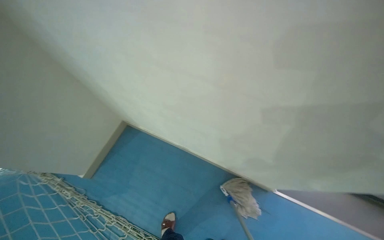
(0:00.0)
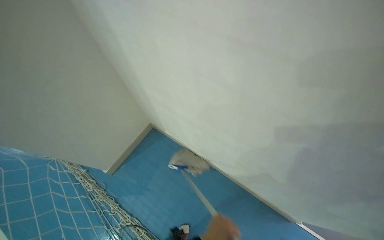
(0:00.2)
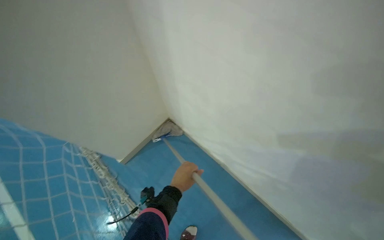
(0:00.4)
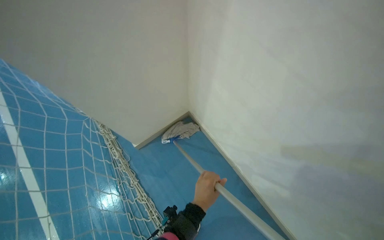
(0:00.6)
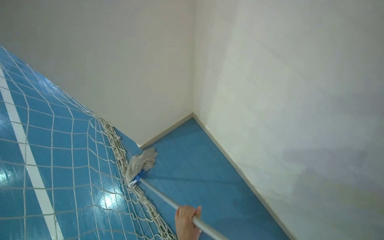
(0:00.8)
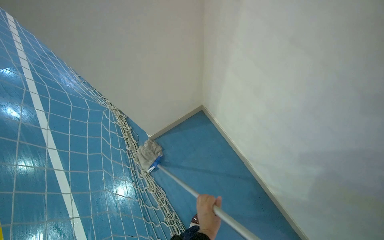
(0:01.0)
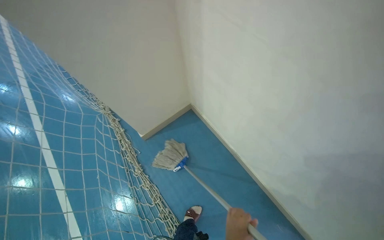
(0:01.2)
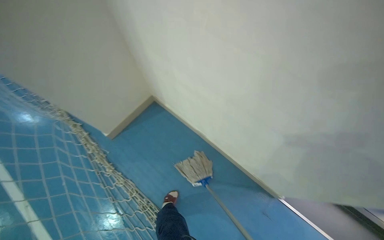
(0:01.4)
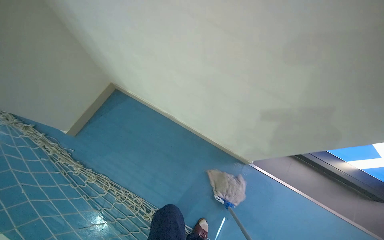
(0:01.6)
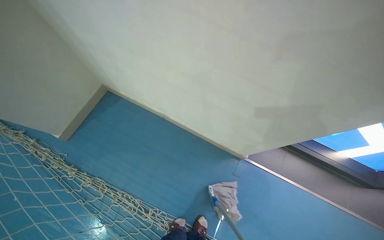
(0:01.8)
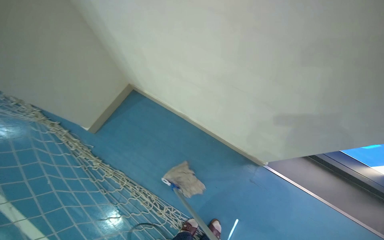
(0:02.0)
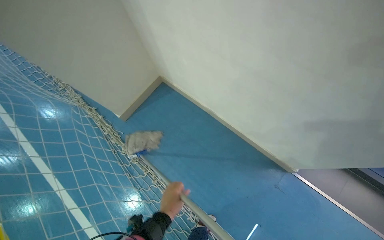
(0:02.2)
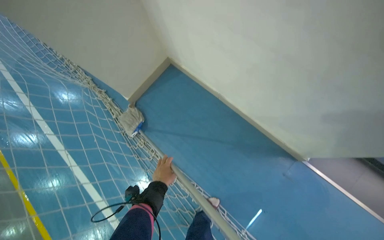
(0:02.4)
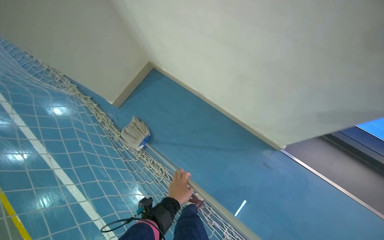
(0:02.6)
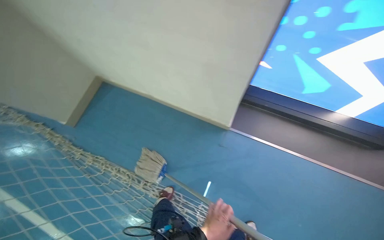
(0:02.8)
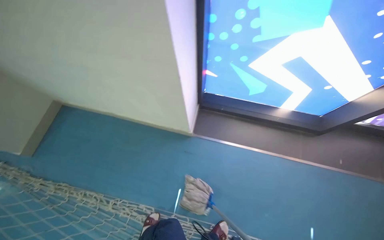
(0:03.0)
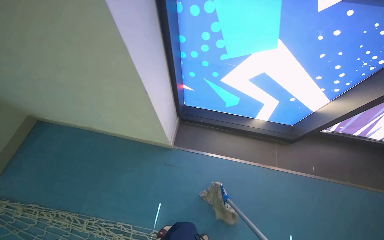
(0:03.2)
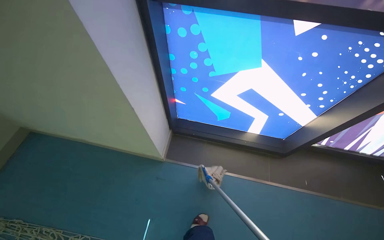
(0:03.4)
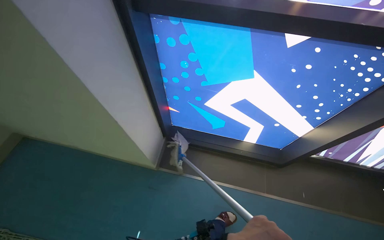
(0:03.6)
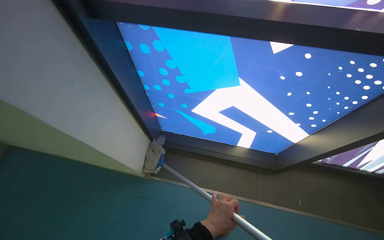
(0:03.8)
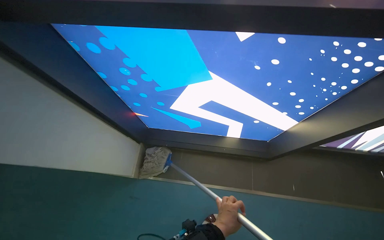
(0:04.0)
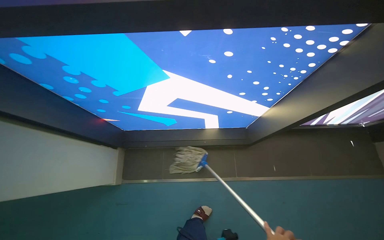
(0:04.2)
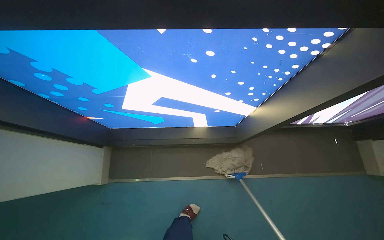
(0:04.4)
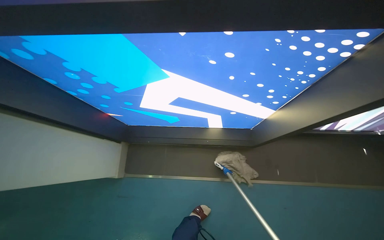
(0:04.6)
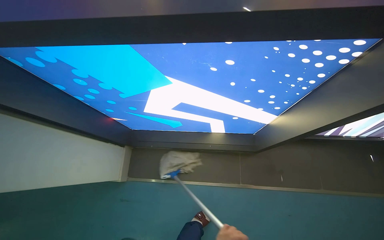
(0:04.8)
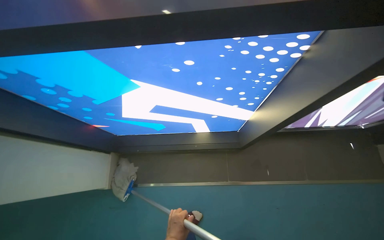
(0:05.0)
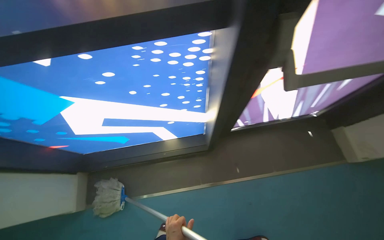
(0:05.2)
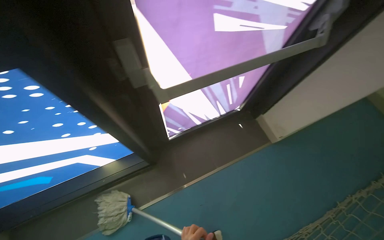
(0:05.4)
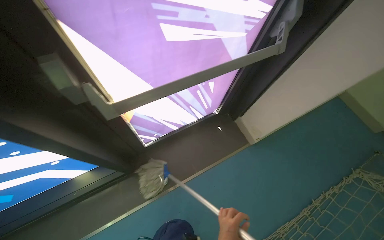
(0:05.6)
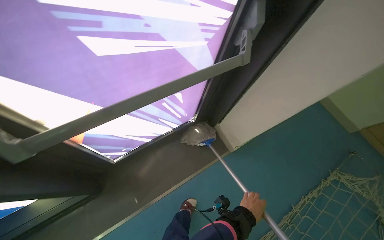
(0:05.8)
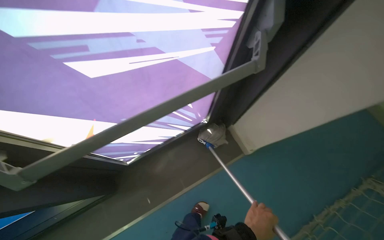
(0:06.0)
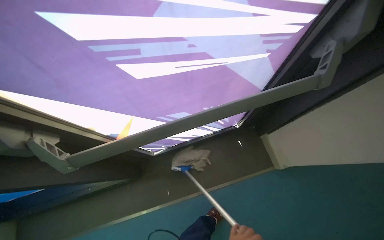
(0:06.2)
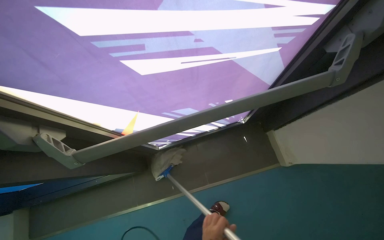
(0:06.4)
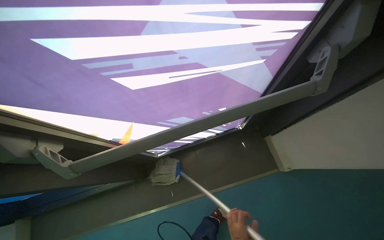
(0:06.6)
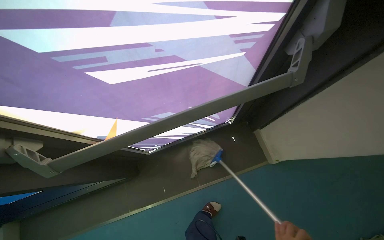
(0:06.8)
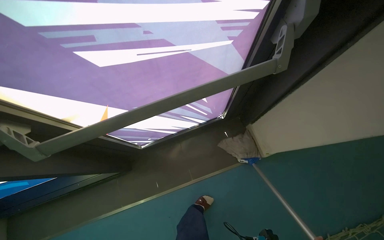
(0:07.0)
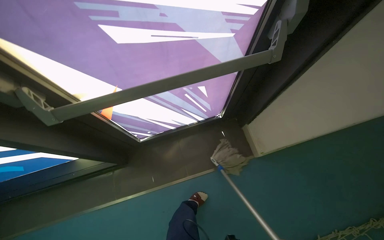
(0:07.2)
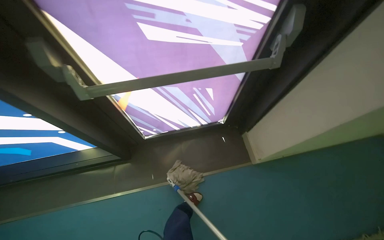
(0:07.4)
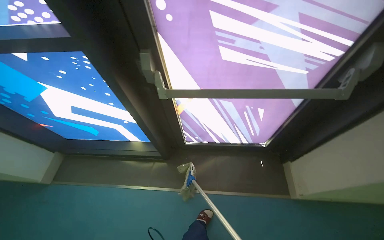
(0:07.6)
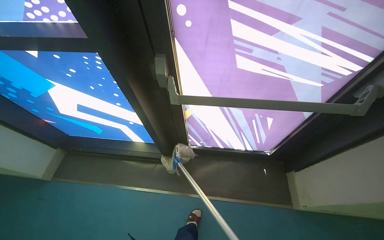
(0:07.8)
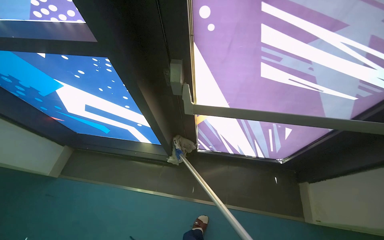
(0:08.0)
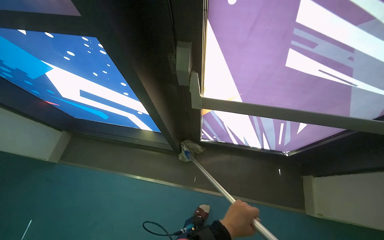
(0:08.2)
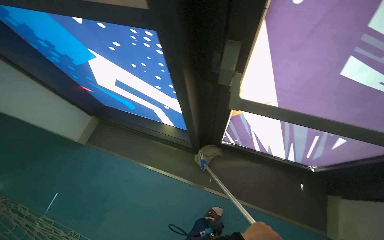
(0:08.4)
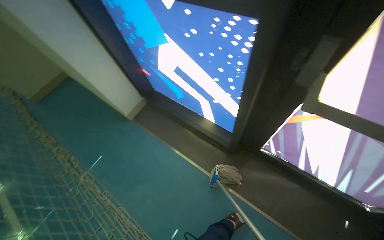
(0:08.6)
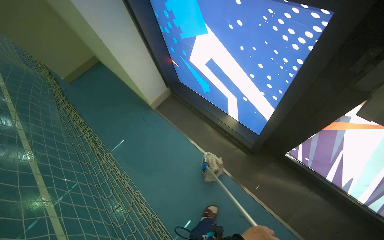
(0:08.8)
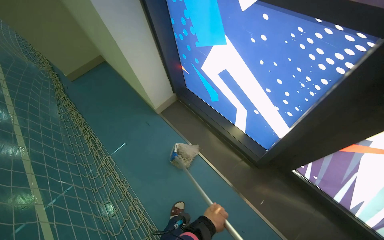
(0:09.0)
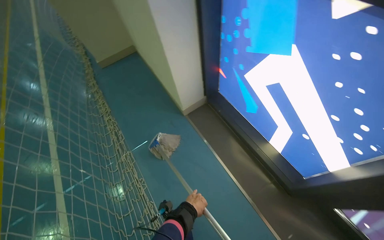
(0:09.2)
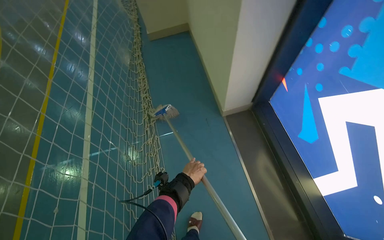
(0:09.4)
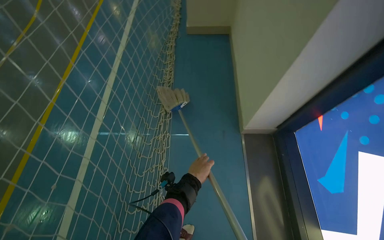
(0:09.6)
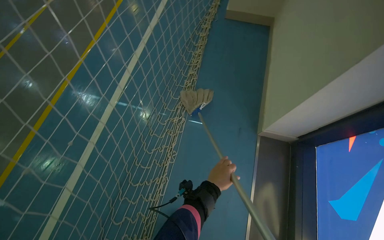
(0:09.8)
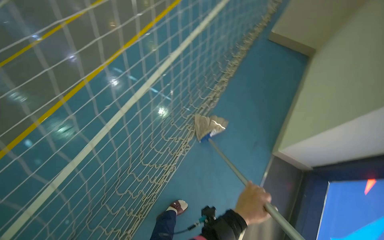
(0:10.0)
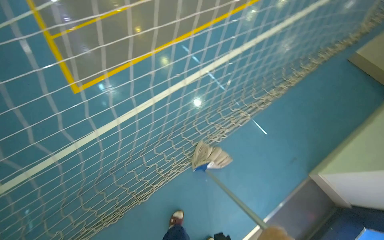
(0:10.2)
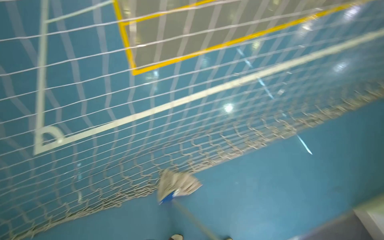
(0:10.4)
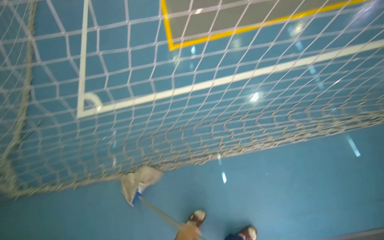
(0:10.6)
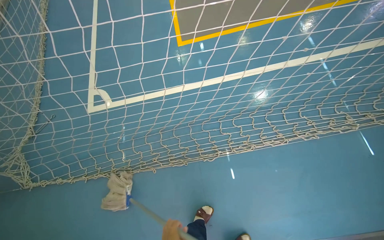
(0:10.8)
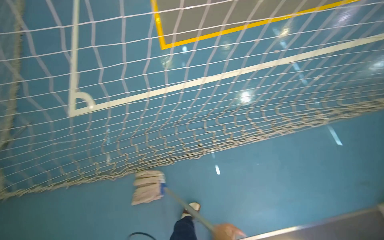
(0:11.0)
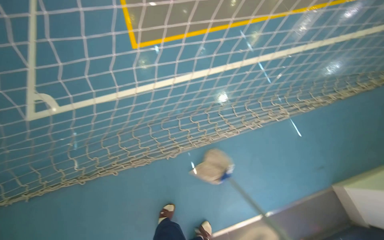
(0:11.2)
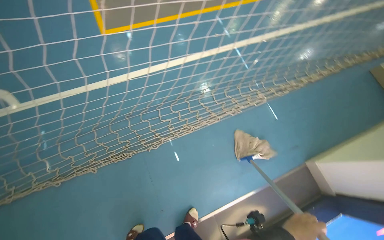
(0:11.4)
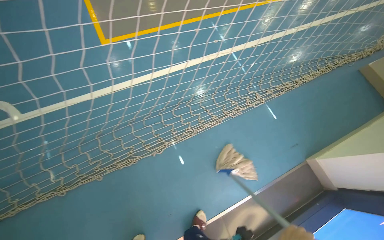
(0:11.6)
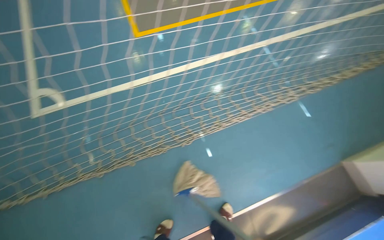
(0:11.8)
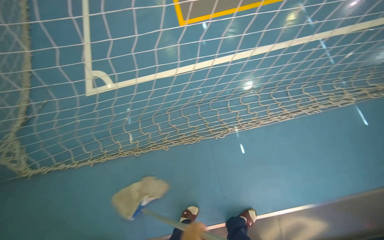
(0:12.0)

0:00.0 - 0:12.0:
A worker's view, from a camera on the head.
Job: mopping floor.
The whole recording: Mopping floor and walls. The worker mops the blue floor and walls of the sports court.
0:01.6 - 0:03.0: The wearer moves some 60 cm.
0:03.0 - 0:04.4: The camera travels about 70 cm.
0:04.4 - 0:06.0: The camera is carried roughly 90 cm. The head rotates some 25 degrees to the right.
0:06.0 - 0:07.6: The head rotates roughly 35 degrees to the left.
0:07.6 - 0:09.0: The camera is carried approximately 40 cm. The head rotates roughly 45 degrees to the left.
0:09.0 - 0:10.4: The wearer moves approximately 50 cm. The head rotates roughly 80 degrees to the left.

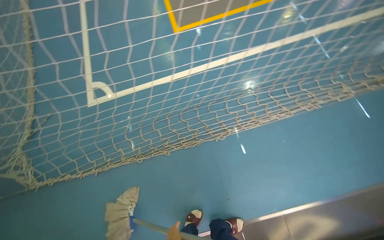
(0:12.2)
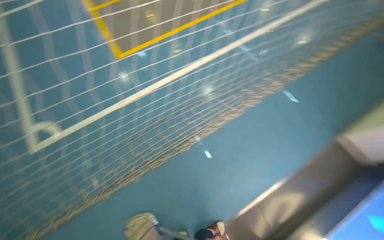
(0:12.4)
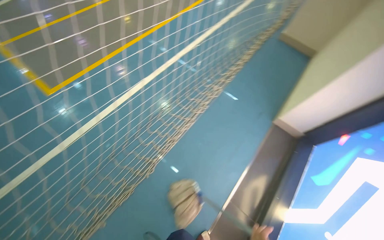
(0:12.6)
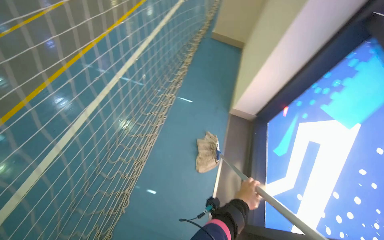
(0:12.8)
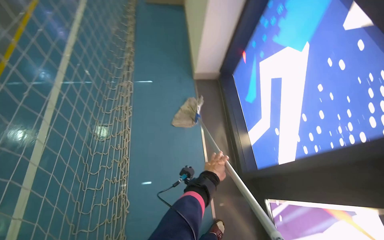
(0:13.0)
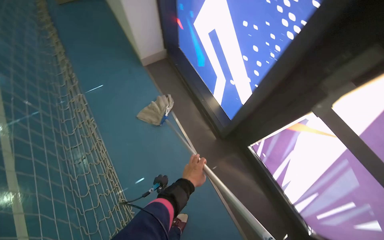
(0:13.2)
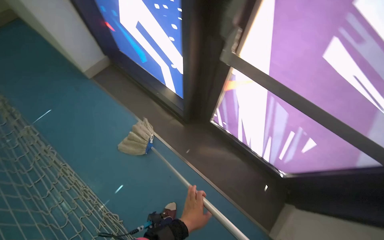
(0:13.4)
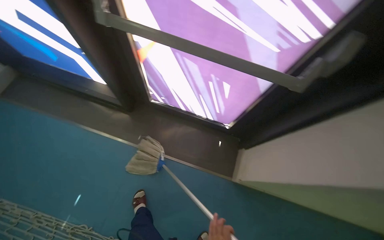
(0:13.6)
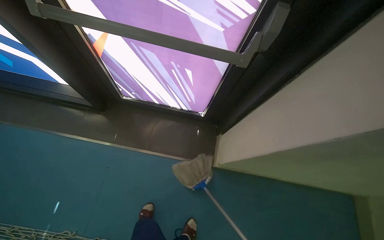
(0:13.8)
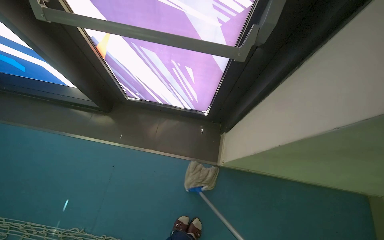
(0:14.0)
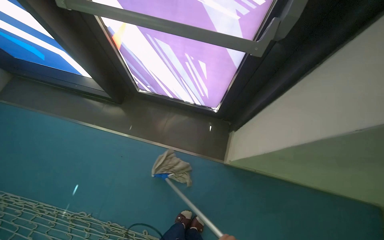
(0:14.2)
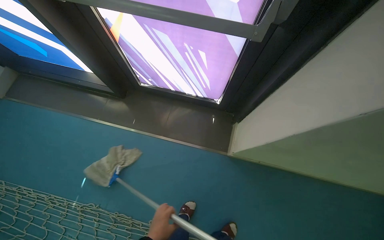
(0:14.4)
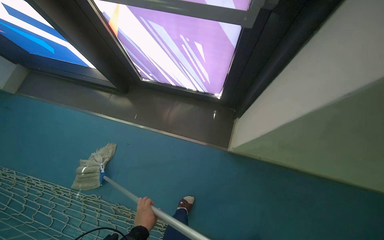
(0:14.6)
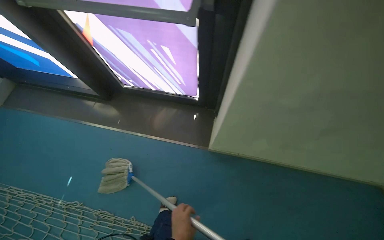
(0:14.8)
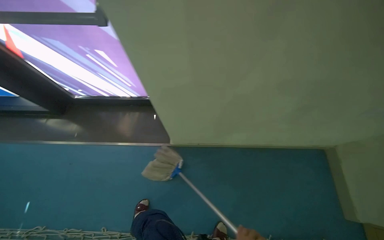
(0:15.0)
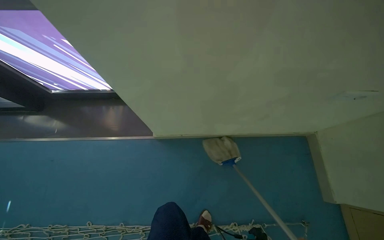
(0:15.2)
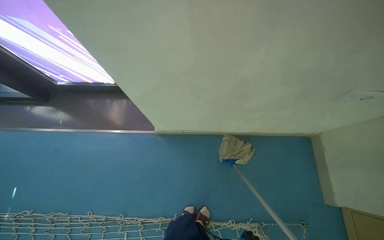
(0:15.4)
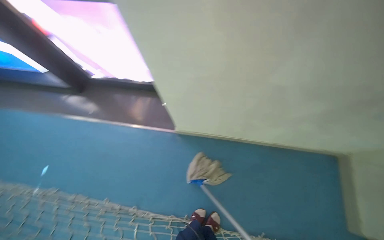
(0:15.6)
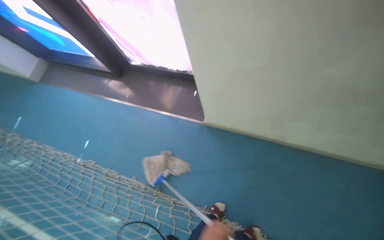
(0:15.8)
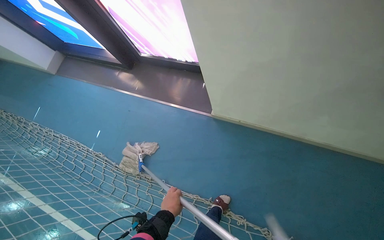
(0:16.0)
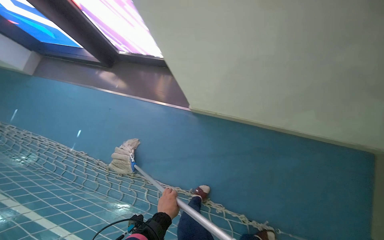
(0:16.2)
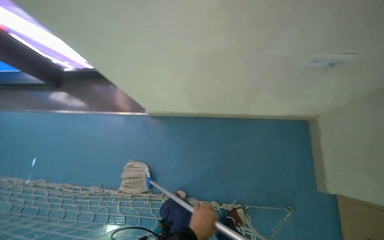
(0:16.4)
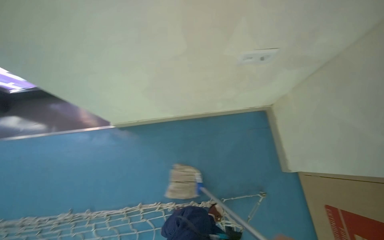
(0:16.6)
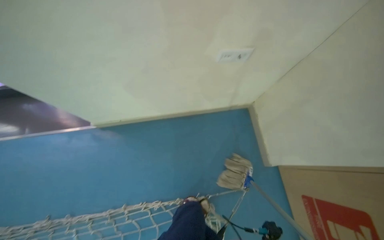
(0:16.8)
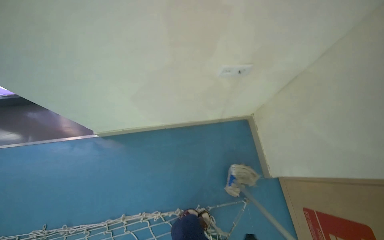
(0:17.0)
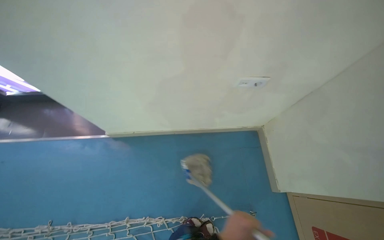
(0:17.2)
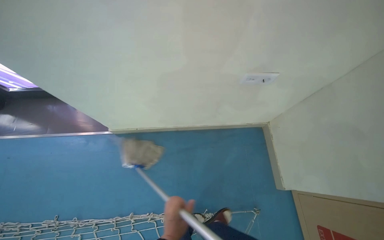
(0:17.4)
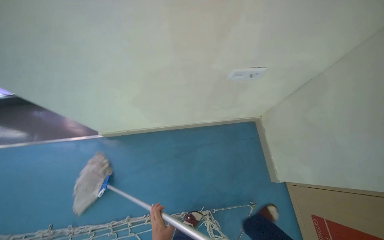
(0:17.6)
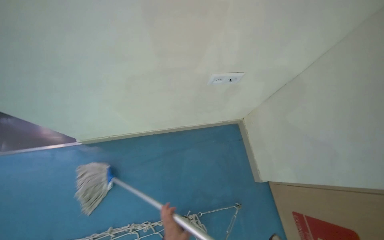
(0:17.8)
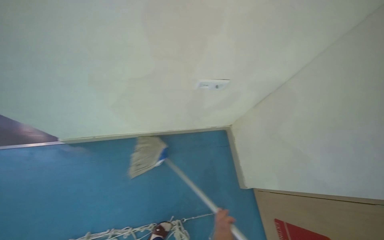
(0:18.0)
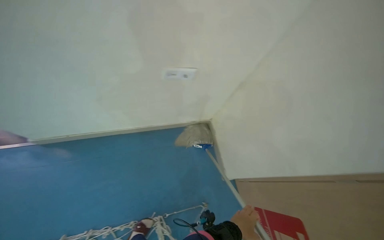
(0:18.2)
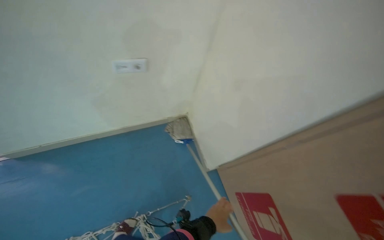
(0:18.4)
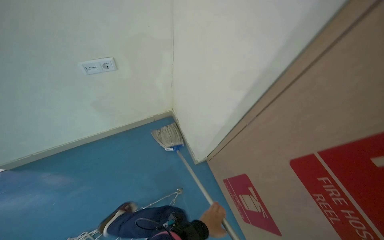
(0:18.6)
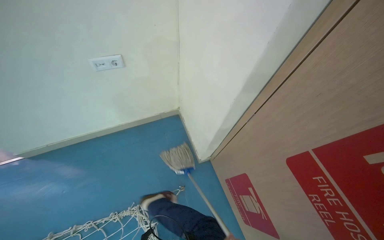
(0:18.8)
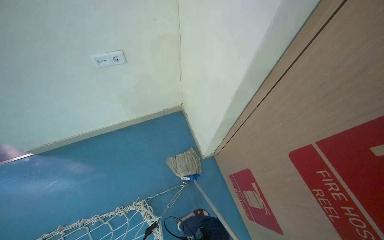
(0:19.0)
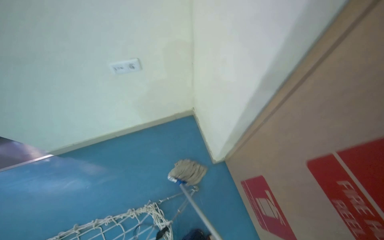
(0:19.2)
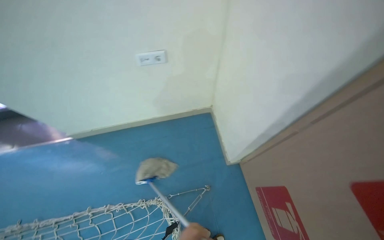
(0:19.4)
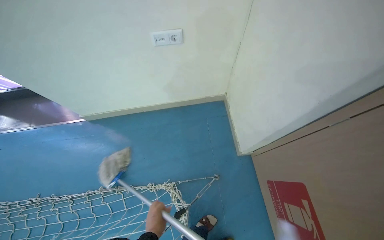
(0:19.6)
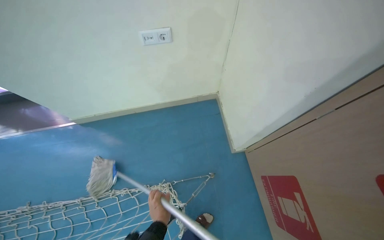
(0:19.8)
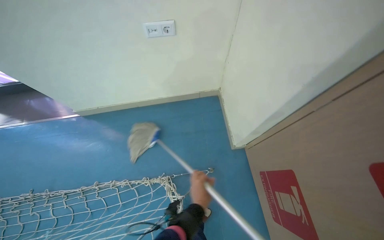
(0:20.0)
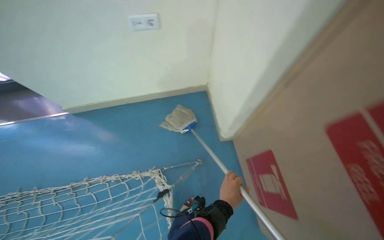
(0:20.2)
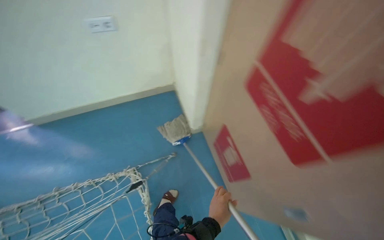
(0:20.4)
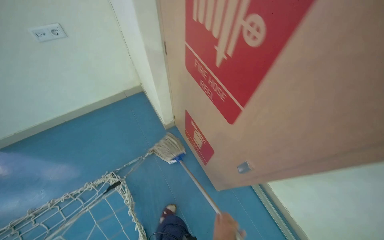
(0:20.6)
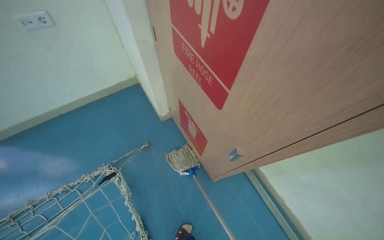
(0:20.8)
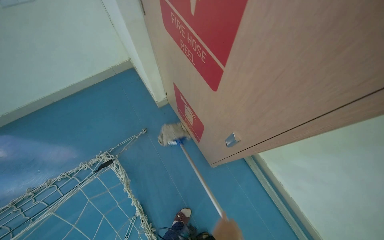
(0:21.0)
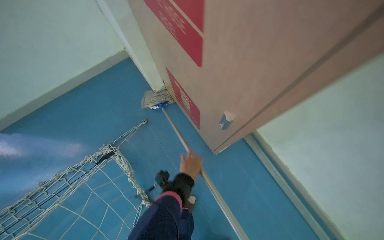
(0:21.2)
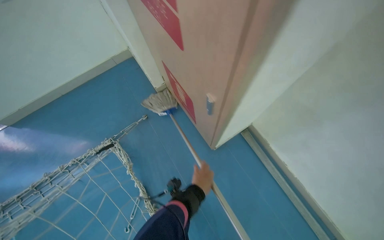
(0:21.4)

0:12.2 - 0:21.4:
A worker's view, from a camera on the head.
Job: mopping floor.
The whole recording: Mopping floor and walls. The worker mops the blue floor and walls of the sports court.
0:12.2 - 0:13.8: The head travels roughly 50 cm. The wearer looks roughly 155 degrees further to the right.
0:13.8 - 0:15.2: The head travels approximately 60 cm.
0:15.2 - 0:16.8: The wearer moves approximately 40 cm.
0:18.4 - 0:19.8: The camera is aimed approximately 15 degrees further to the left.
0:19.8 - 0:21.4: The camera travels about 70 cm.
